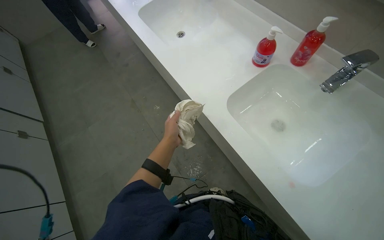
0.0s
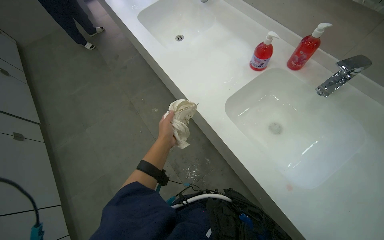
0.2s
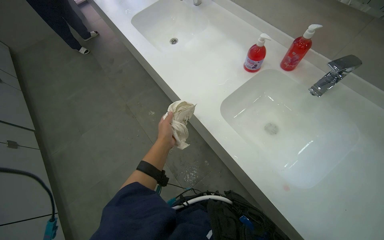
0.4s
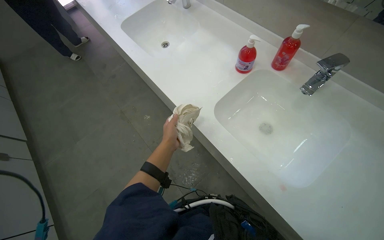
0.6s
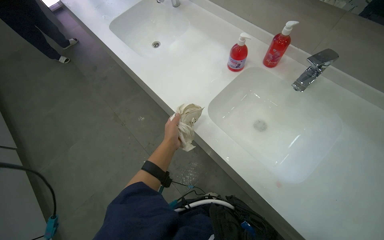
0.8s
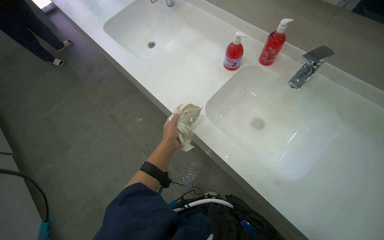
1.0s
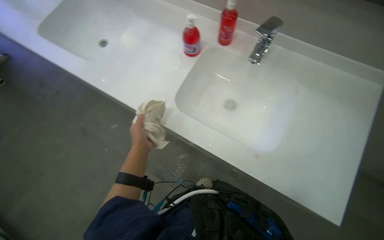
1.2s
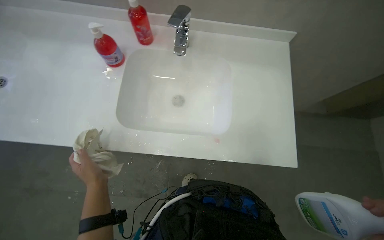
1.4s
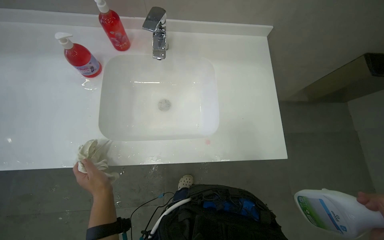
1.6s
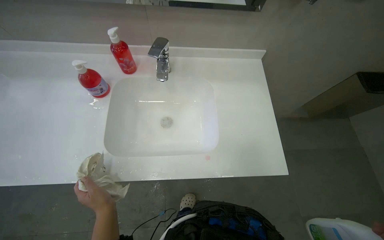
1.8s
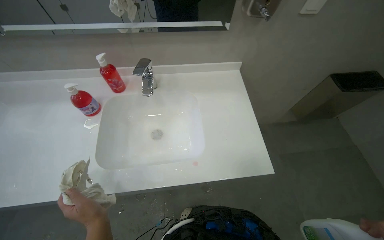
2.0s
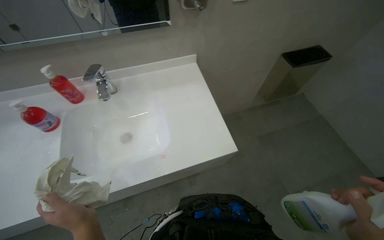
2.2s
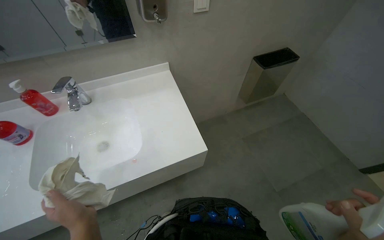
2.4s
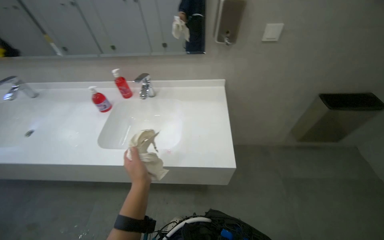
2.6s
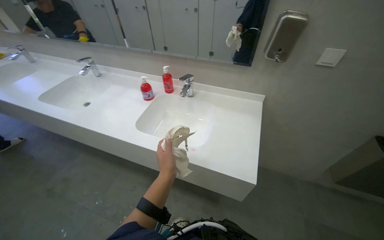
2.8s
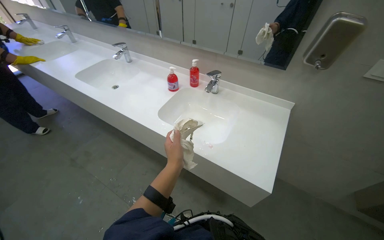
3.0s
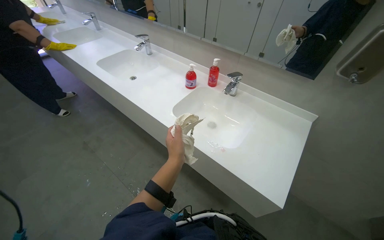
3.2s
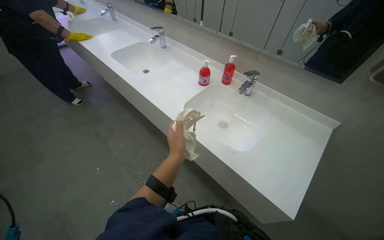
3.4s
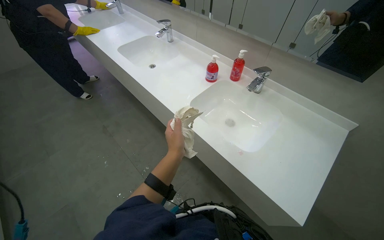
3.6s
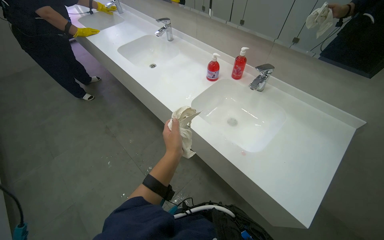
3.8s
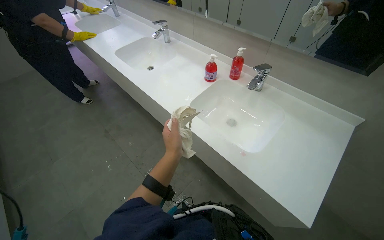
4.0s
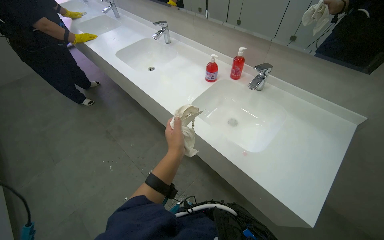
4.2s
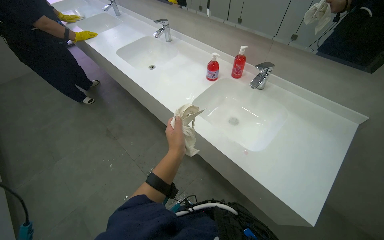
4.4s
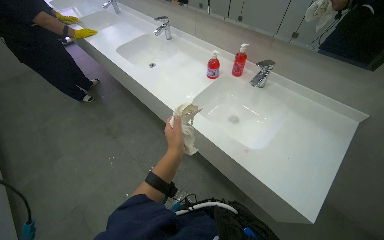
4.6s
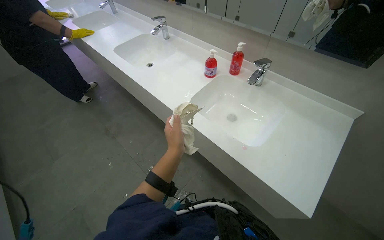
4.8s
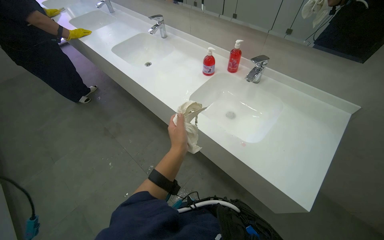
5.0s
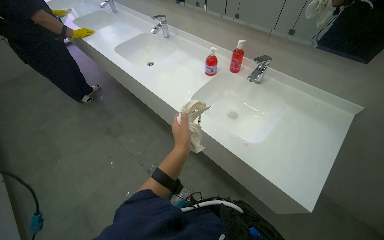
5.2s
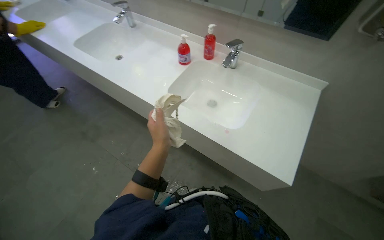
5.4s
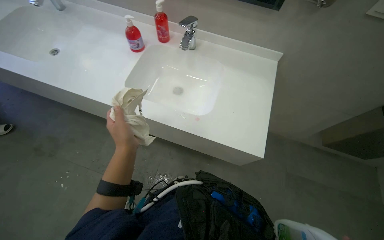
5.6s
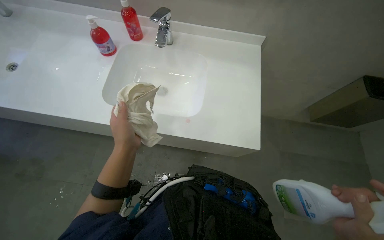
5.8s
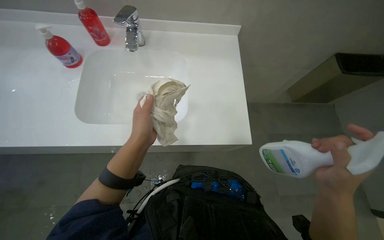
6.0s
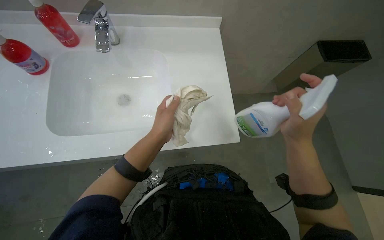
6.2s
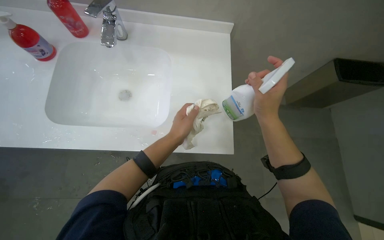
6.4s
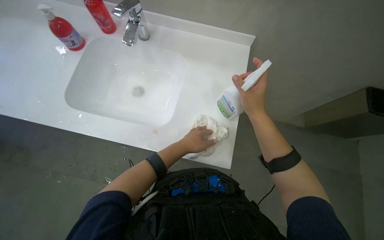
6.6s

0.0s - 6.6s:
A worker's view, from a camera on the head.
Job: preparing cleaning supplies.
The whole recording: Preparing cleaning cloth and supplies. The worker prepares a cleaning cloth by picking it up and spraying it with cleaning solution.
0.0s - 1.6s: The head rotates some 60 degrees to the right.
1.6s - 3.2s: The wearer's head swings about 40 degrees to the left. The camera pitches upward, by approximately 20 degrees.
5.0s - 6.6s: The head rotates approximately 35 degrees to the right. The wearer looks some 20 degrees further downward.

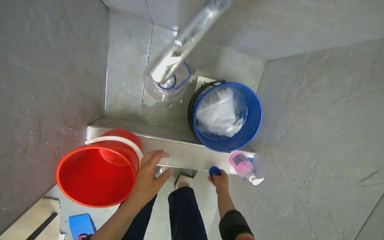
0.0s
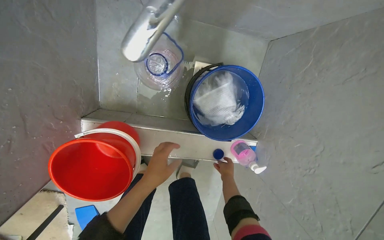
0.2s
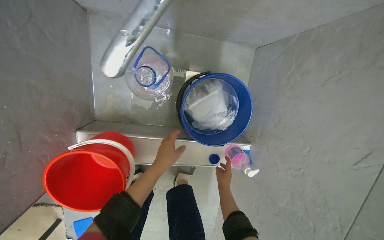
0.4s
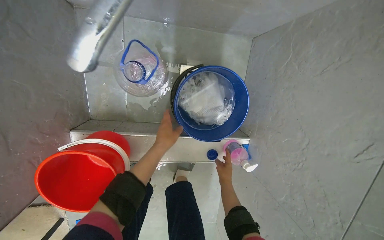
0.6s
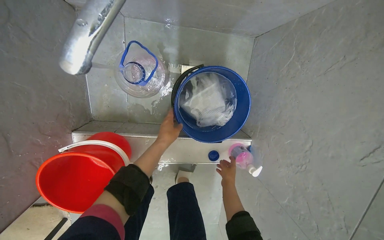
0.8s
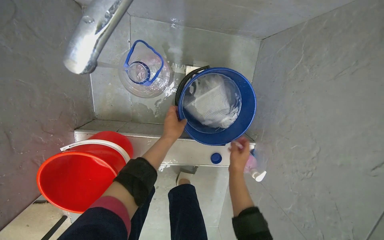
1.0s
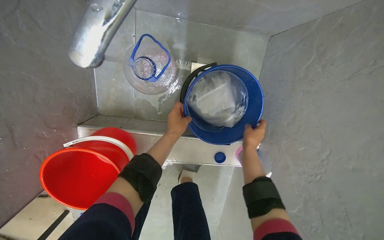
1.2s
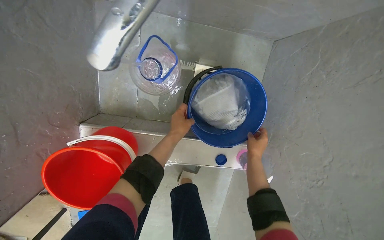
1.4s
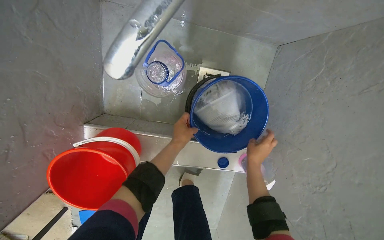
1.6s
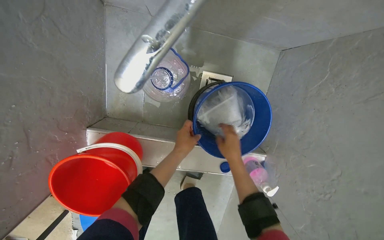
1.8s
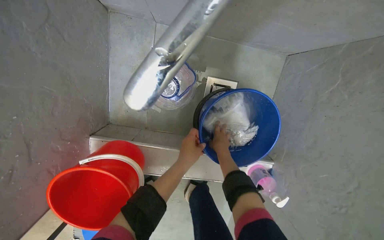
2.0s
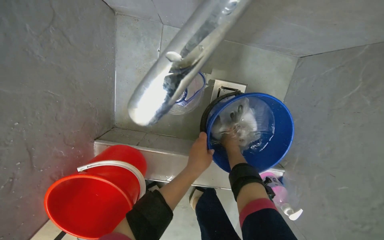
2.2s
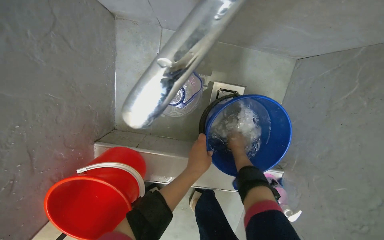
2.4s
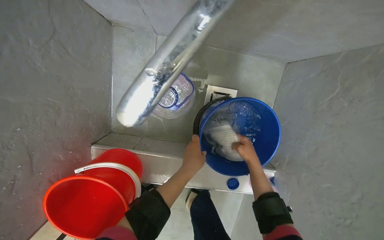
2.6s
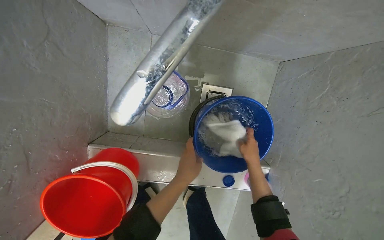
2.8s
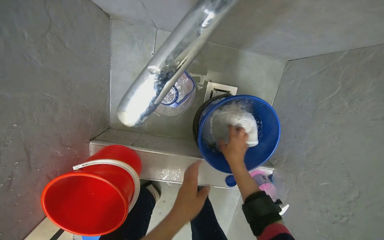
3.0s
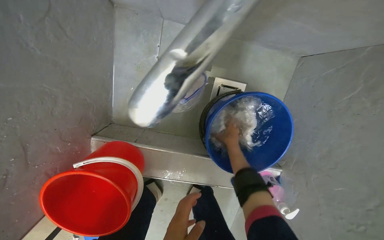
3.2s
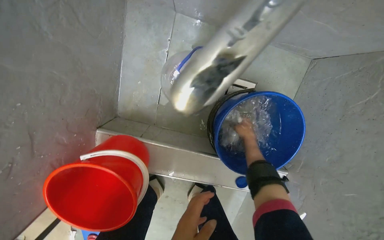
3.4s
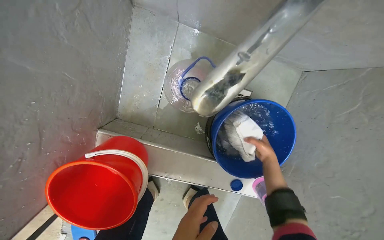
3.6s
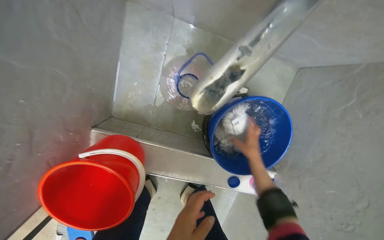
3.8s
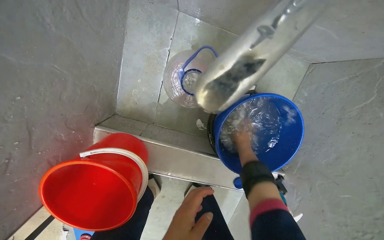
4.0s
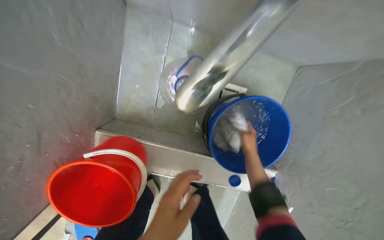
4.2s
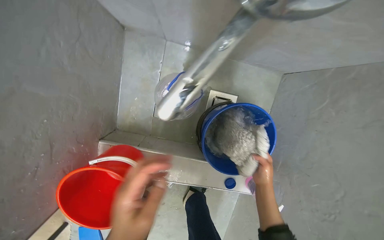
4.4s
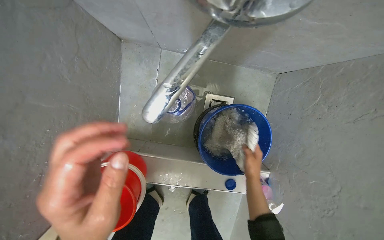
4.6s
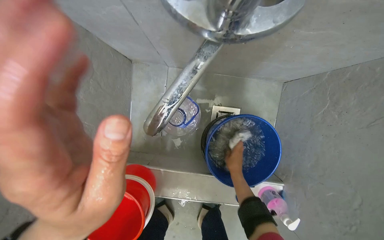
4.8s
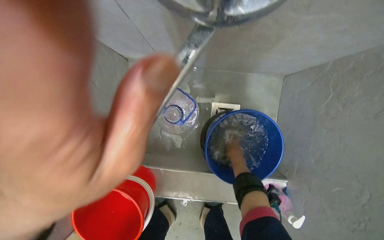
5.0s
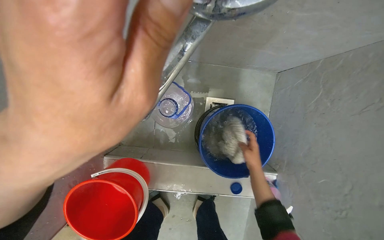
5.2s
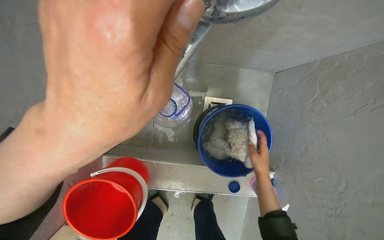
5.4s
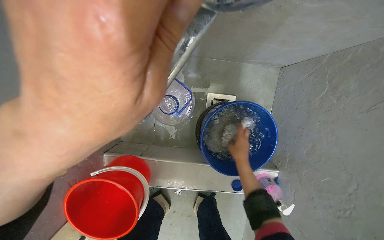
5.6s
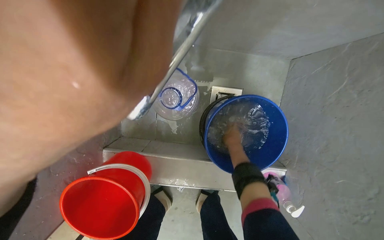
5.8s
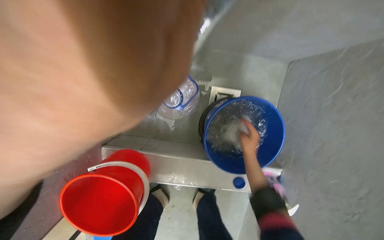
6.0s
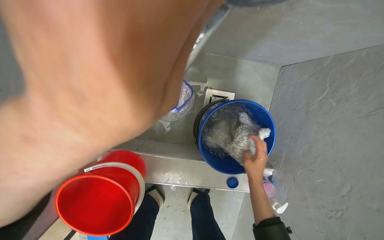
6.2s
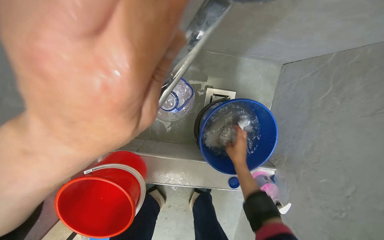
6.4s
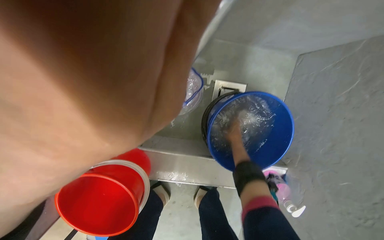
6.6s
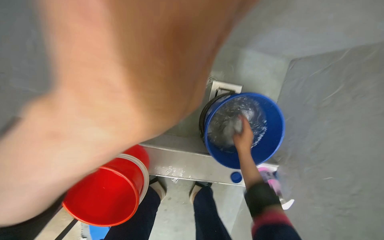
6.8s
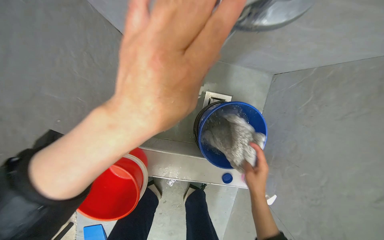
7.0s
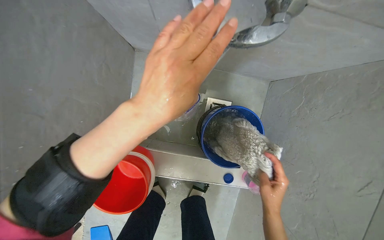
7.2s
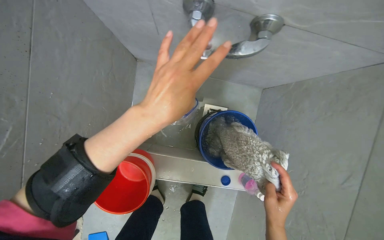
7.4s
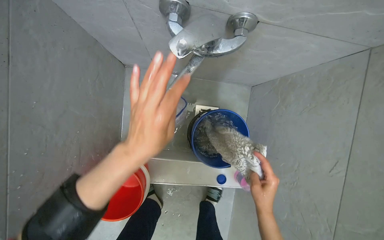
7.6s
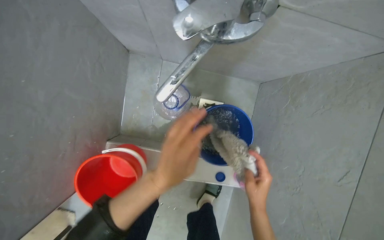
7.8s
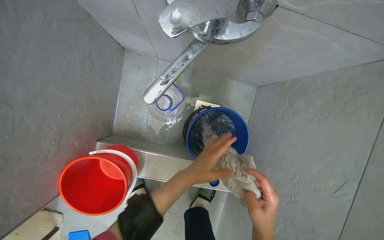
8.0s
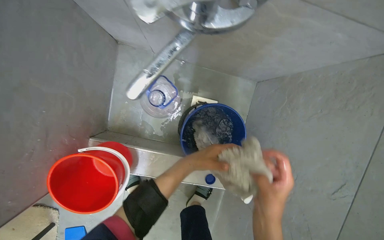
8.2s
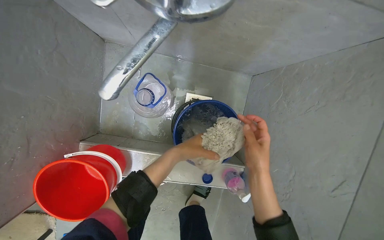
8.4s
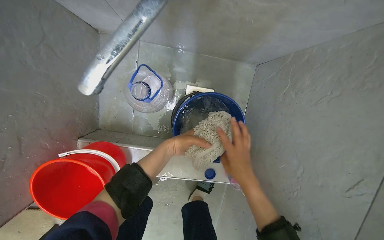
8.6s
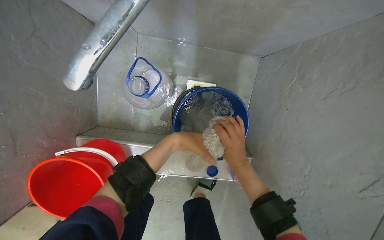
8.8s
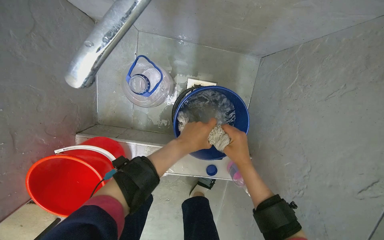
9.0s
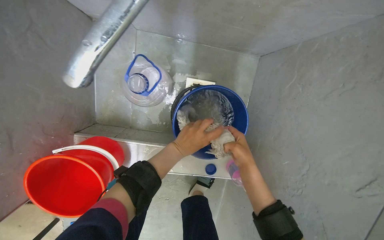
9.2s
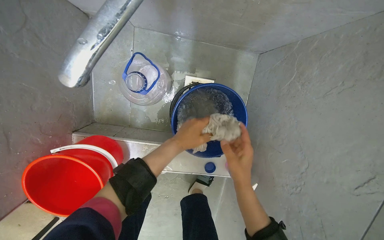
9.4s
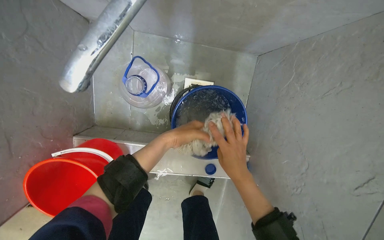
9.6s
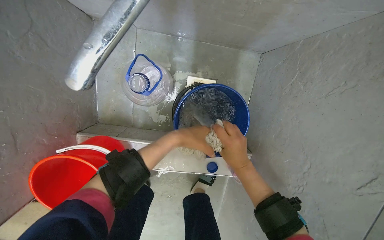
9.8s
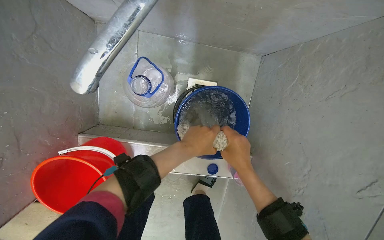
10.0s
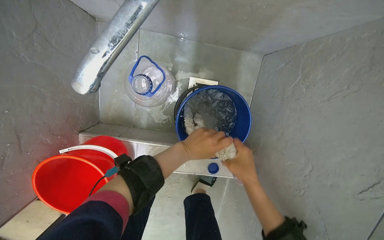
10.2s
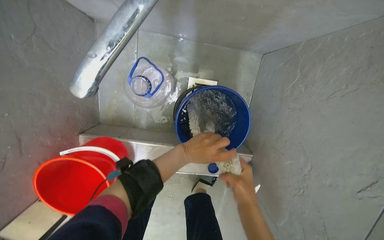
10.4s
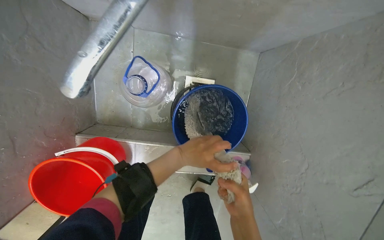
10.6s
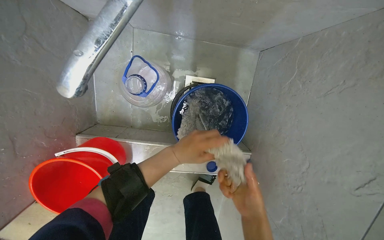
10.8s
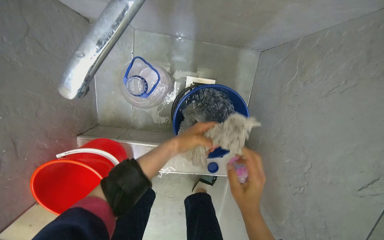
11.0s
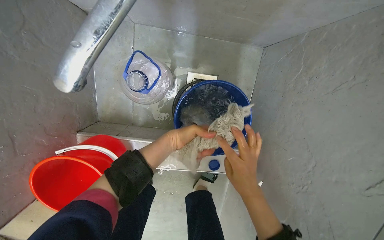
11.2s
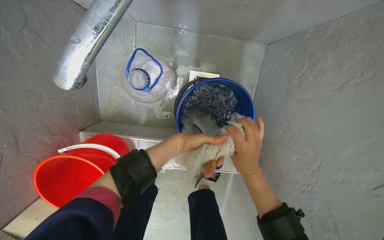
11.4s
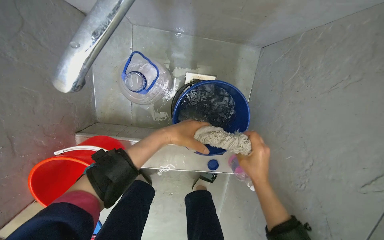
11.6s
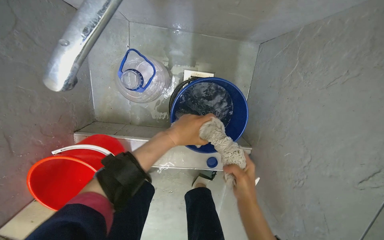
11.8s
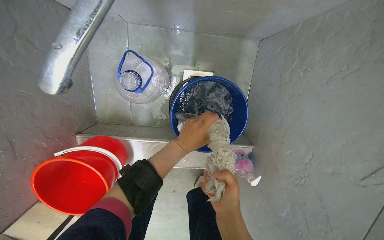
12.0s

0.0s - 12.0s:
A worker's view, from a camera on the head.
Job: preparing cleaning supplies.
The whole recording: Soaking and wringing mop head. The worker soaks and wrings a mop head in the cleaning solution bucket.
0.0s - 1.6s: The left hand heads farther from the camera, up the picture and to the right, covering some 25 cm. The right hand shifts some 15 cm up the picture.
1.6s - 3.0s: The left hand heads nearer to the camera, covering about 15 cm. The right hand goes left and right, roughly 10 cm each way, reversing 2 times.
3.0s - 4.4s: The right hand reaches roughly 10 cm farther from the camera, then returns.
4.4s - 6.0s: The right hand goes nearer and farther, some 10 cm each way, reversing 2 times.
6.0s - 7.6s: The right hand moves nearer to the camera and down the picture, some 30 cm.
7.6s - 9.0s: The left hand travels farther from the camera by approximately 30 cm. The right hand goes some 10 cm up the picture.
9.0s - 10.4s: The right hand shifts some 10 cm down the picture.
10.4s - 12.0s: The right hand travels up the picture and back again, roughly 10 cm each way.
